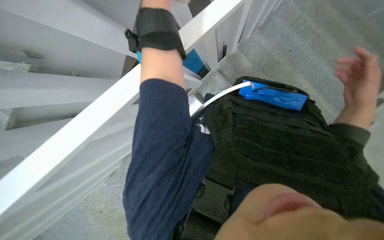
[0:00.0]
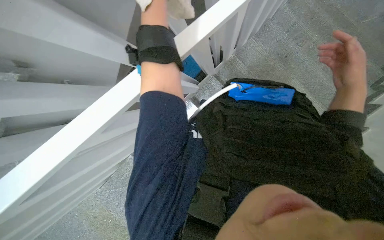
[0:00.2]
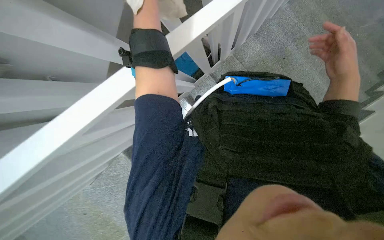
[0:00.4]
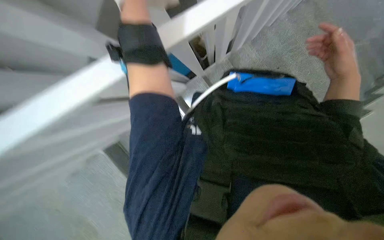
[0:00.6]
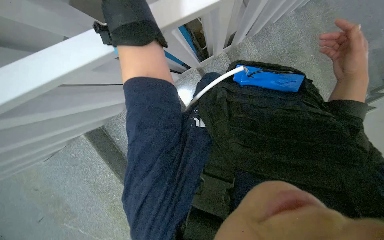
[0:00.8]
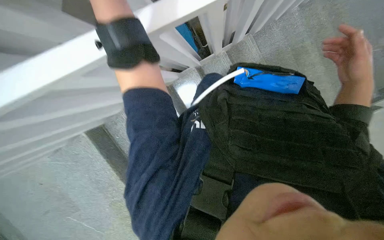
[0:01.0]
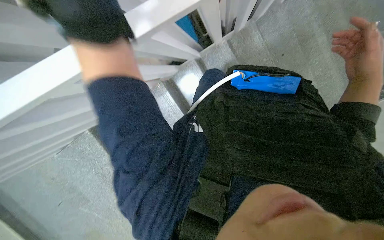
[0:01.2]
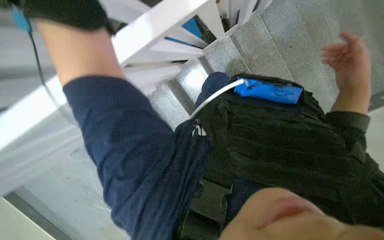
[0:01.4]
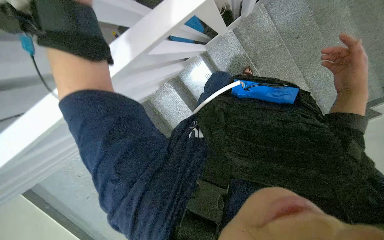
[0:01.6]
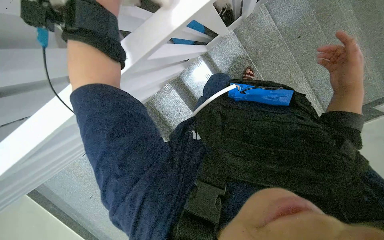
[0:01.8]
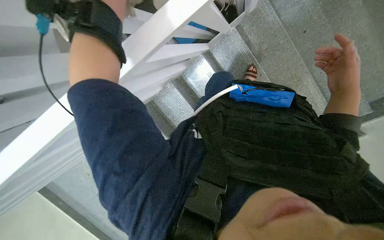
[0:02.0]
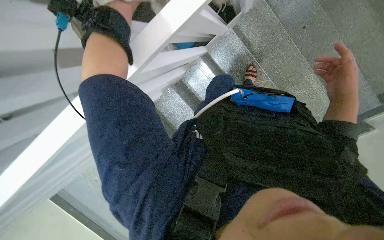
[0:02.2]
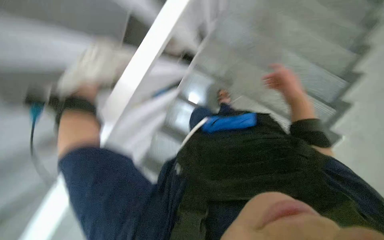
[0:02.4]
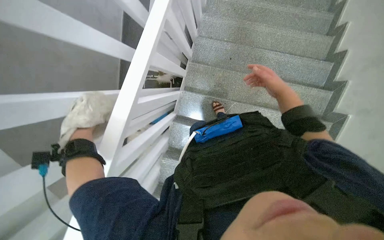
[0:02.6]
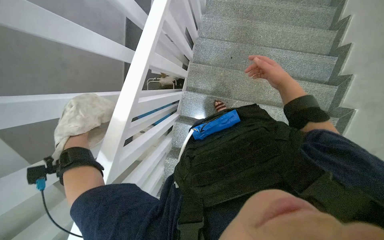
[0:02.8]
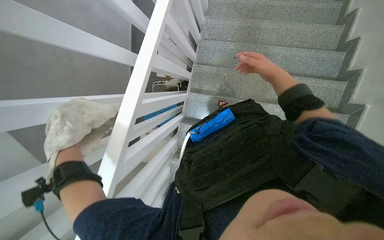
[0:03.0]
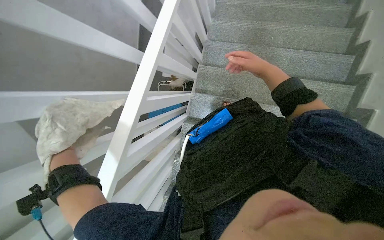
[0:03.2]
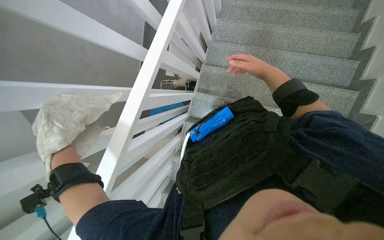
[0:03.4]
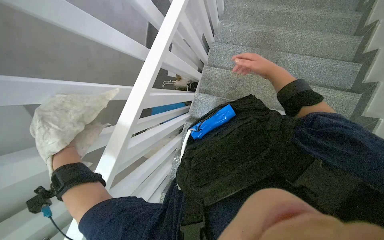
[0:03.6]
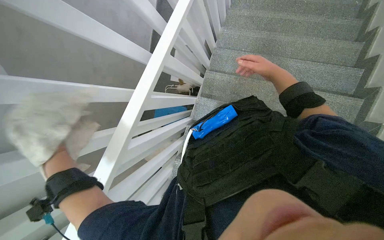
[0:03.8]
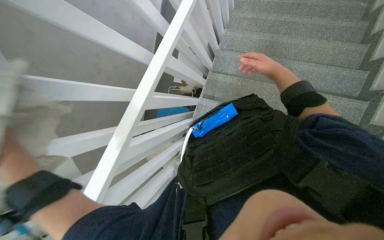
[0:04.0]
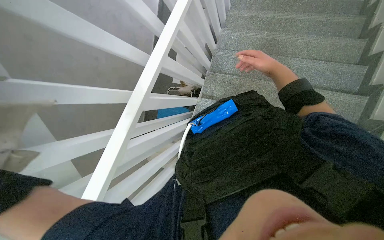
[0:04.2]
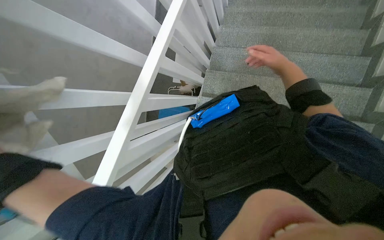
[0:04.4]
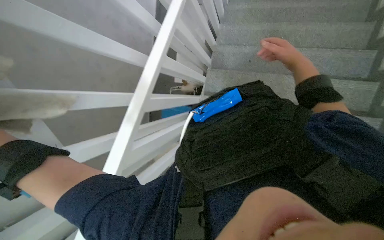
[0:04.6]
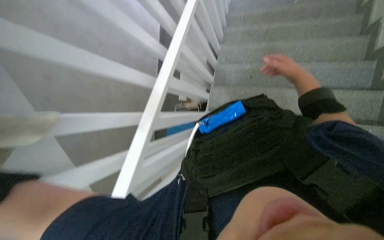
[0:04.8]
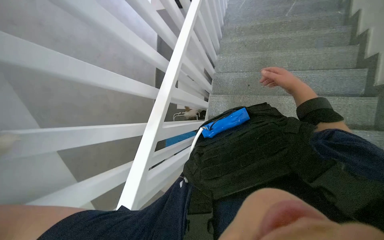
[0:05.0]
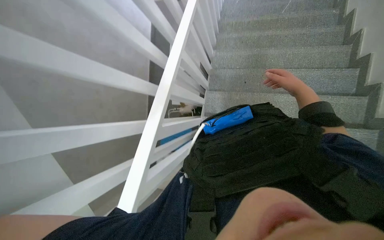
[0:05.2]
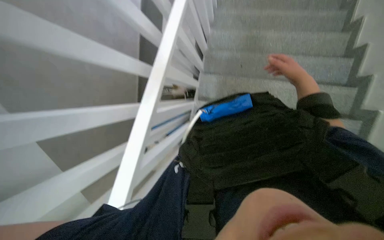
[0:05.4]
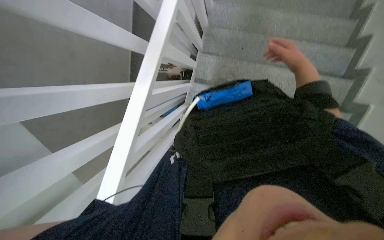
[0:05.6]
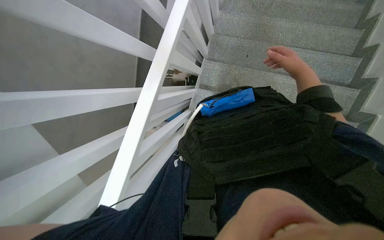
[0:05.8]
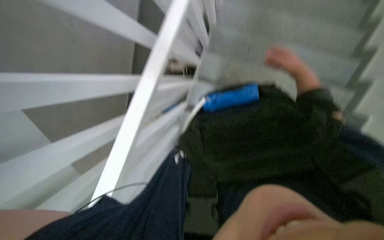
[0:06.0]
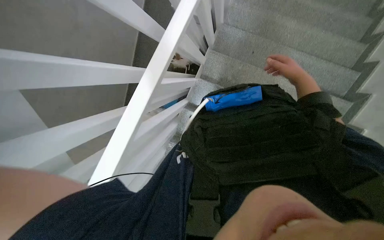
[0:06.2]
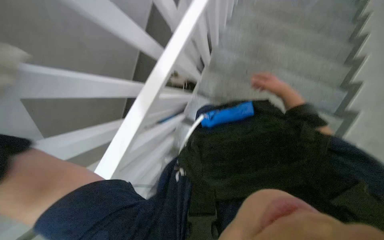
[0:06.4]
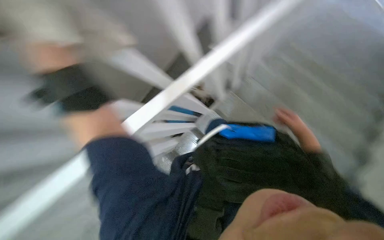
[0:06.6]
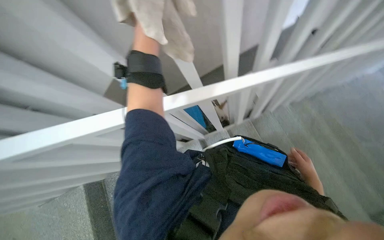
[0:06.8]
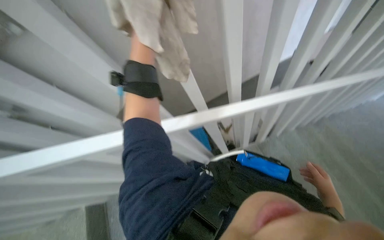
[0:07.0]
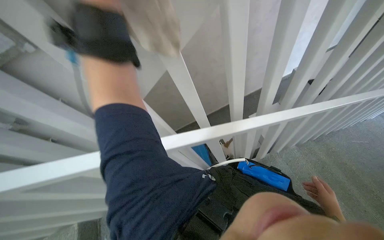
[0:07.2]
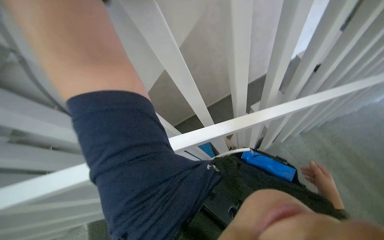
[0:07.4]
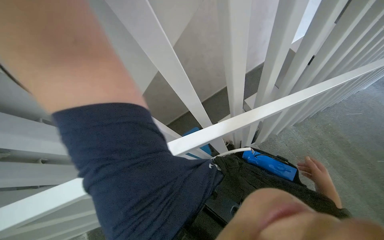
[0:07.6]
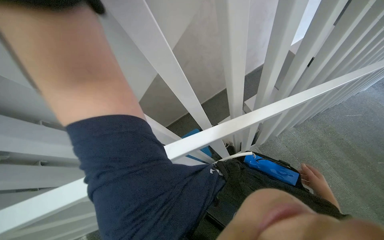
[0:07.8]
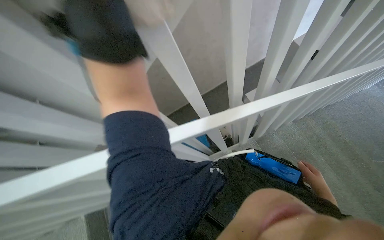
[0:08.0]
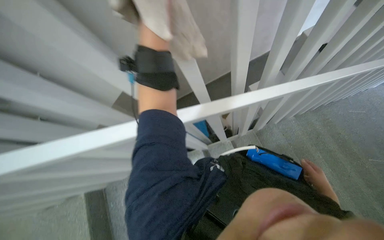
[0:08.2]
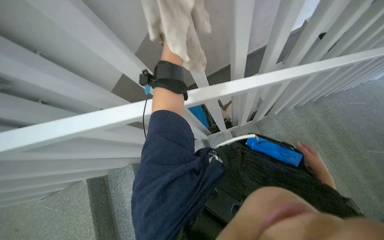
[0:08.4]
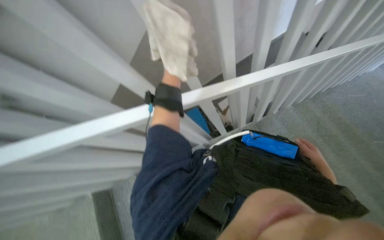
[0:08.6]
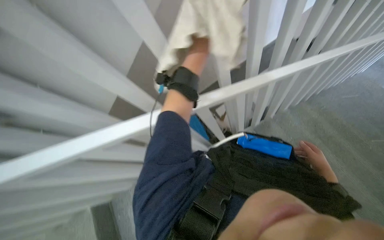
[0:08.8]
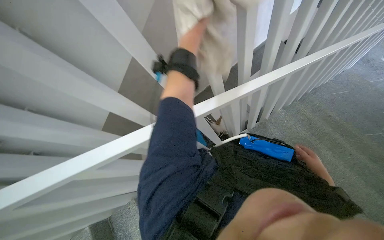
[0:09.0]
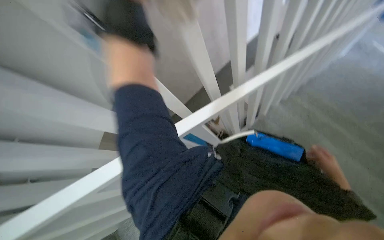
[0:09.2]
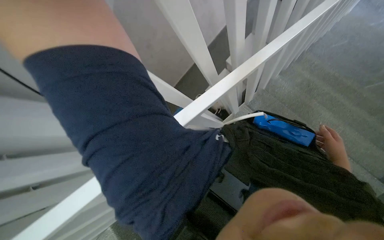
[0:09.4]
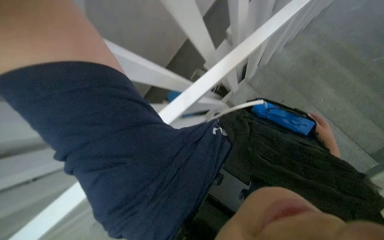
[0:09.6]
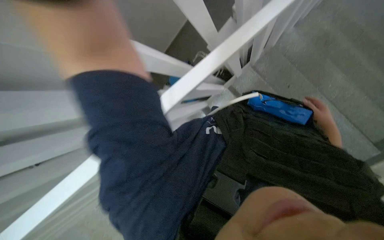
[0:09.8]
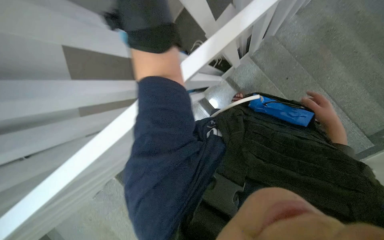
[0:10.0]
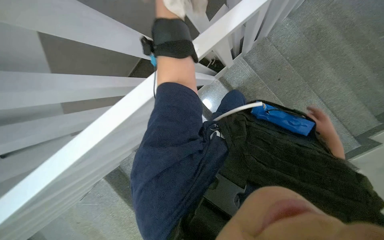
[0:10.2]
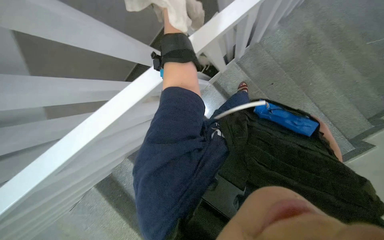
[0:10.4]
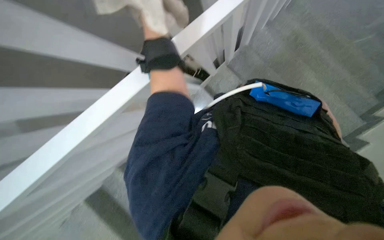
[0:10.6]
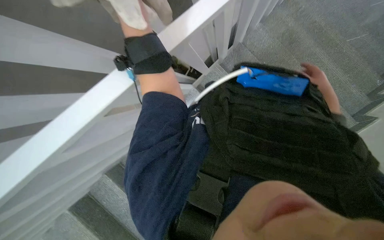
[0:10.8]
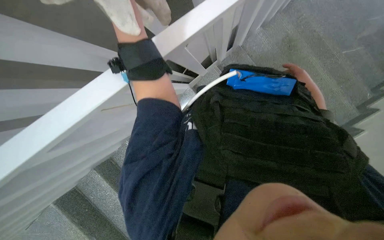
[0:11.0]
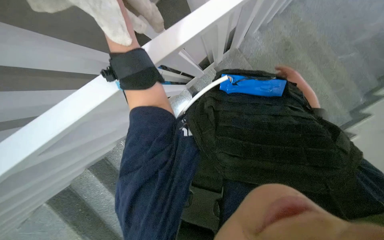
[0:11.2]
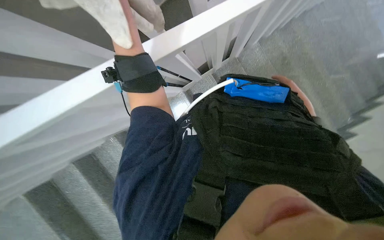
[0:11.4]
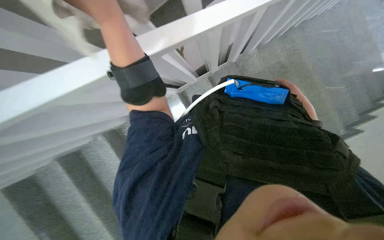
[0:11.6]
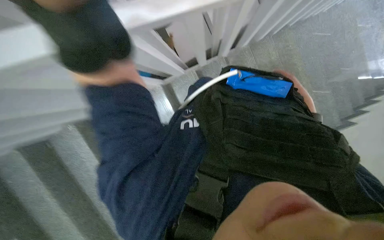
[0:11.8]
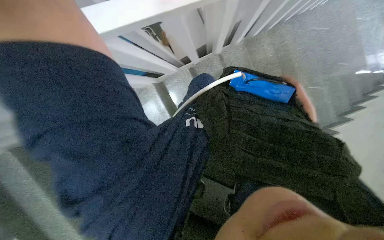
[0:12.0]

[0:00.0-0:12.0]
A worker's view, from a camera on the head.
Job: wiping surfaces.
The whole recording: Wiping staircase handrail. The worker wipes the staircase handrail with a cloth while ascending.
0:04.4 to 0:06.0: The right hand travels farther from the camera by approximately 10 cm.
0:06.0 to 0:07.6: The wearer looks some 25 degrees further upward. The right hand travels down the picture by roughly 20 cm.
0:09.0 to 0:10.4: The view tilts some 20 degrees downward.

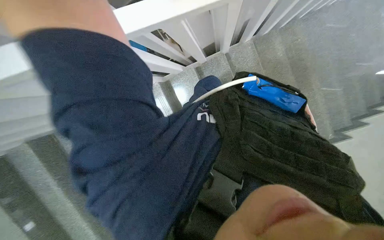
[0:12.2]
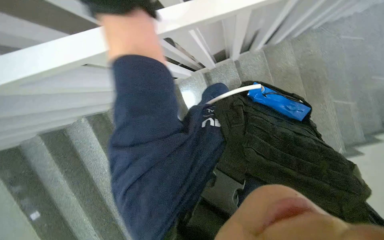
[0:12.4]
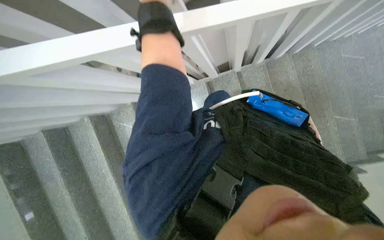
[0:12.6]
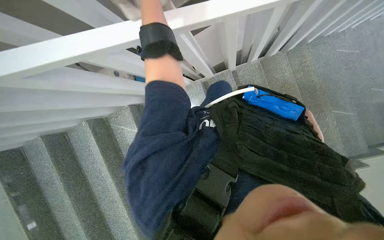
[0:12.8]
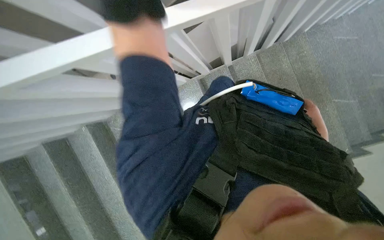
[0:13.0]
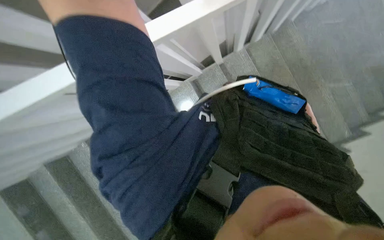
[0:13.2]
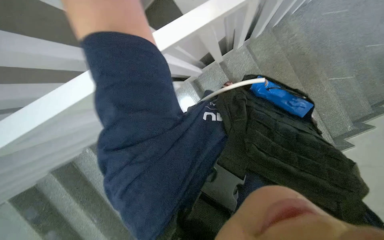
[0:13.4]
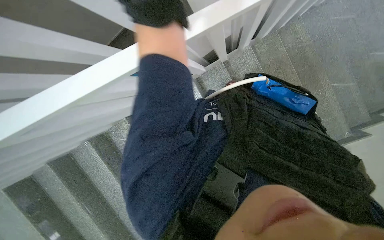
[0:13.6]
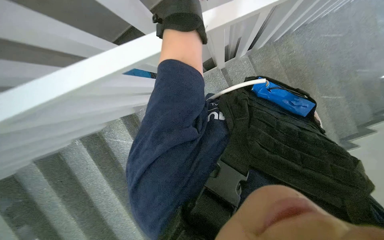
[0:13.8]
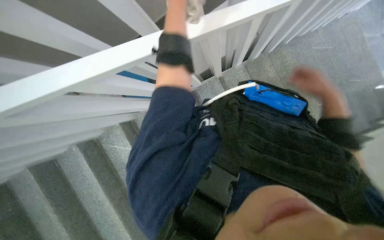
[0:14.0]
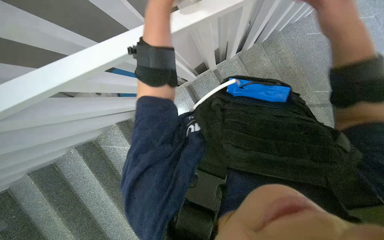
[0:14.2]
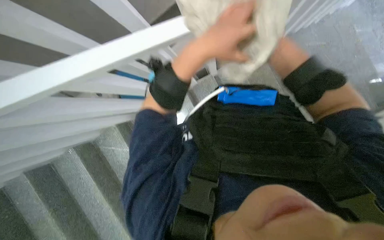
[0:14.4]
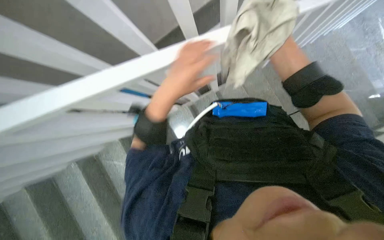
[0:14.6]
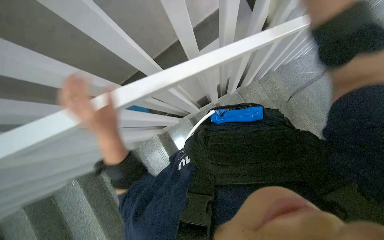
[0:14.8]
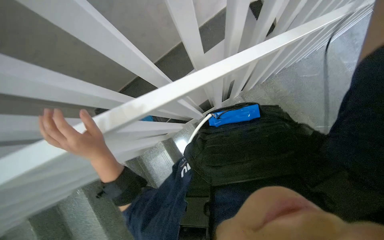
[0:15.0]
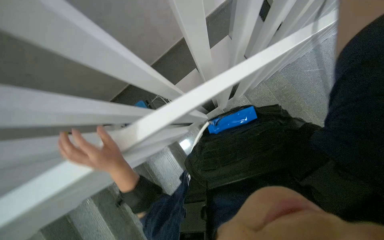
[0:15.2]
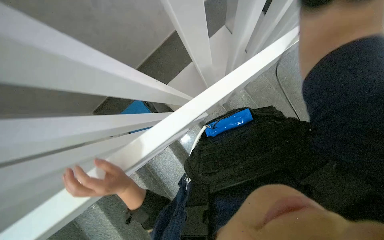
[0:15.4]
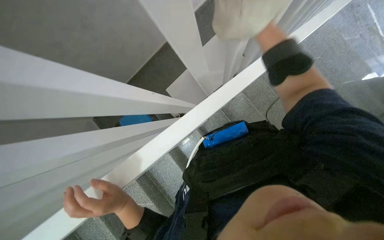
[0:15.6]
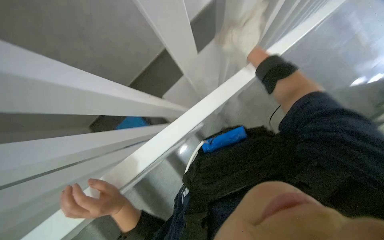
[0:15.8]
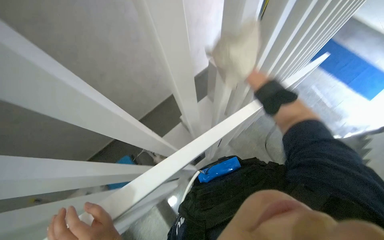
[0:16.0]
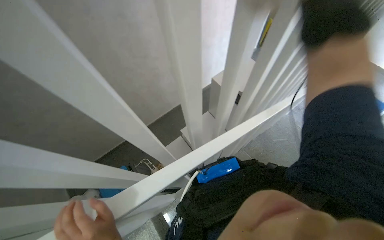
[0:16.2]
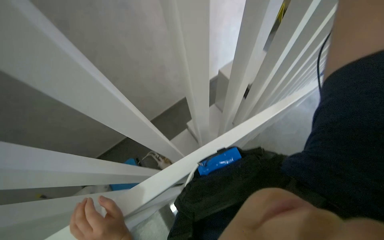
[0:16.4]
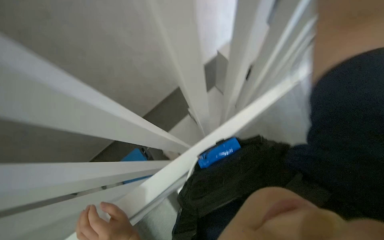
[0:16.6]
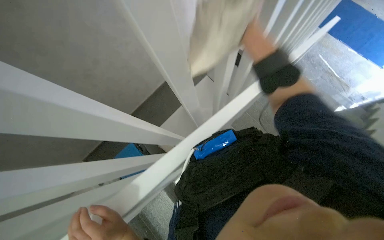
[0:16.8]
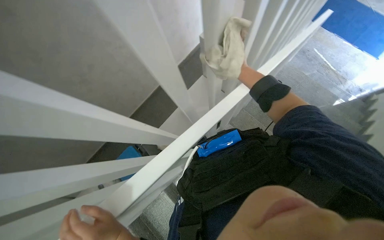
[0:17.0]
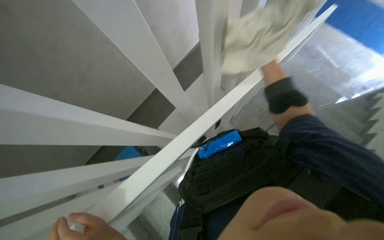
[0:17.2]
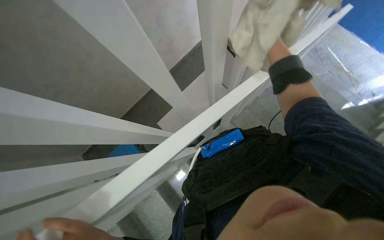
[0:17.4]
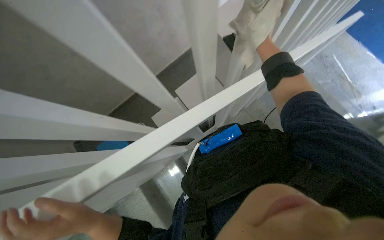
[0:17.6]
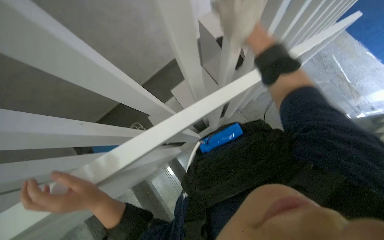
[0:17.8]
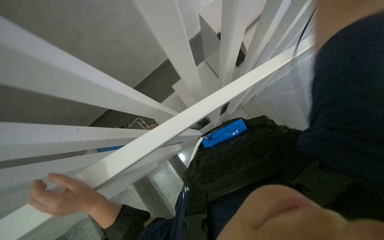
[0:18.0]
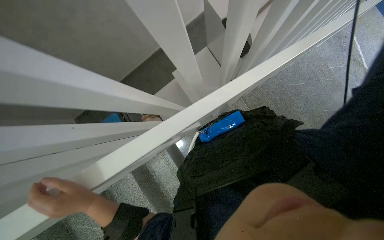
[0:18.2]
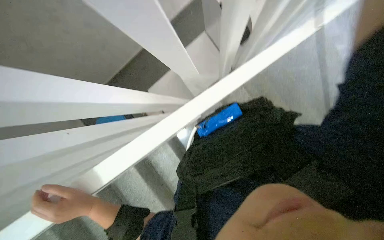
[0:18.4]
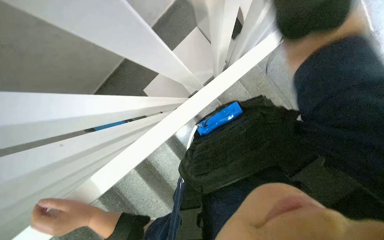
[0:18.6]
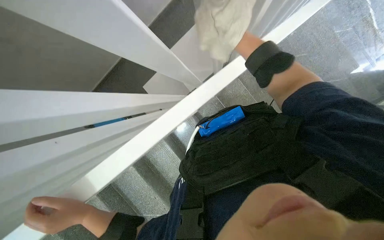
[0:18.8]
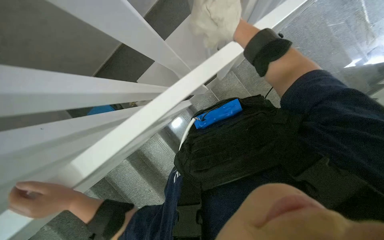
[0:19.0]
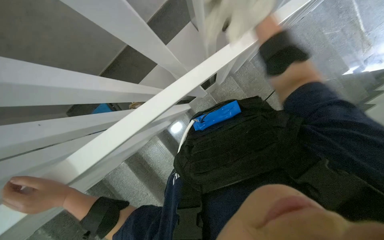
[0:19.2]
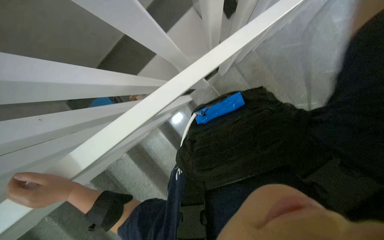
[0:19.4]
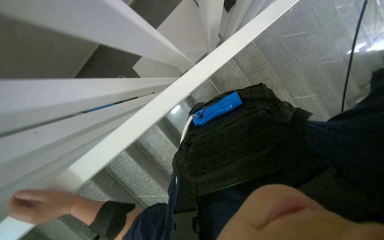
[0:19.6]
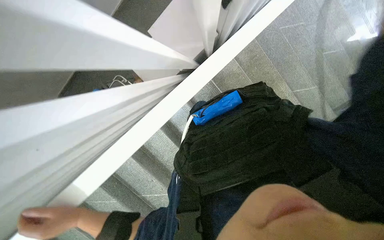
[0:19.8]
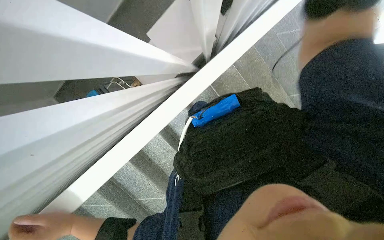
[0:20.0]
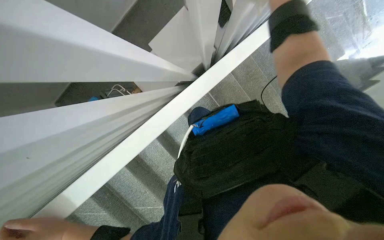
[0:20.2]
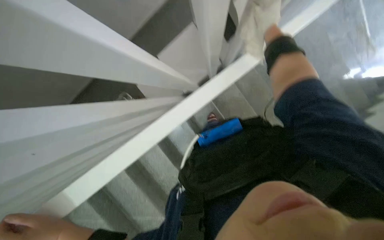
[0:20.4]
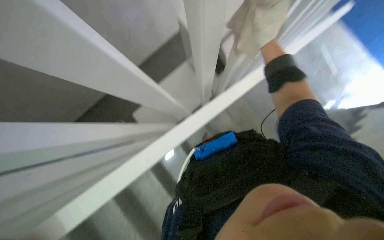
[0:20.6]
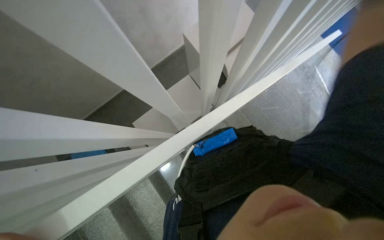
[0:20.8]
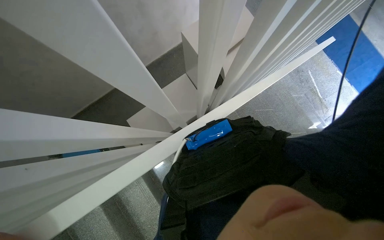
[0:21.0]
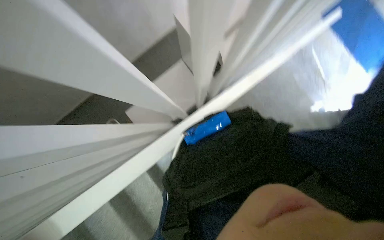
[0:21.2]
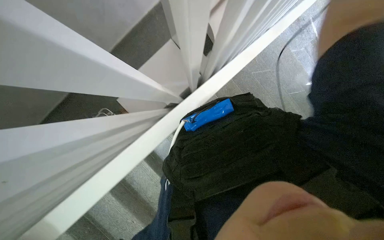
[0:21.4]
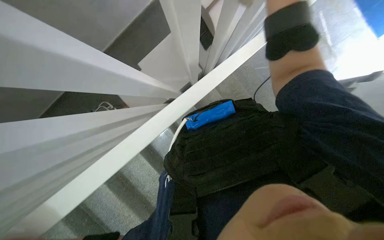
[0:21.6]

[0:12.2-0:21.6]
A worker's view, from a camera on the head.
Job: wiping surfaces.
The whole recording: Wiping staircase handrail. The worker wipes the staircase handrail with a cloth while ascending.
0:13.8 to 0:15.4: The wearer looks approximately 20 degrees further upward.
0:20.0 to 0:21.6: The wearer looks roughly 20 degrees further upward.
